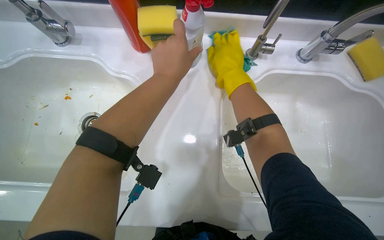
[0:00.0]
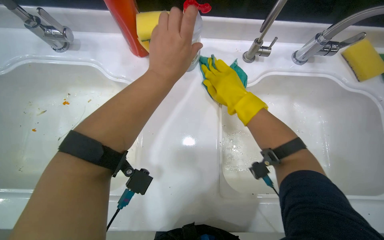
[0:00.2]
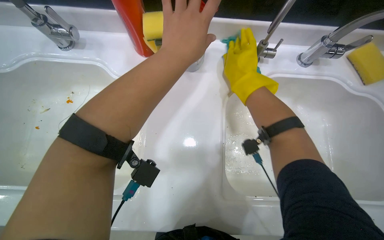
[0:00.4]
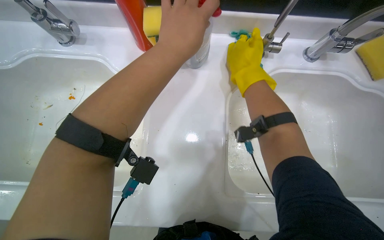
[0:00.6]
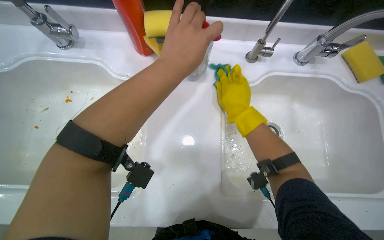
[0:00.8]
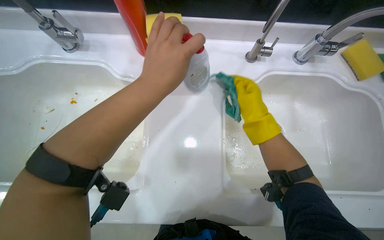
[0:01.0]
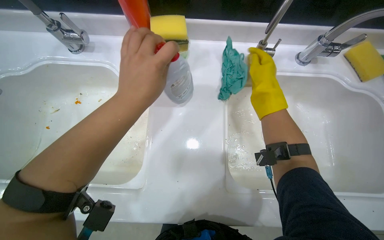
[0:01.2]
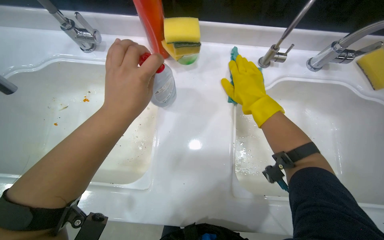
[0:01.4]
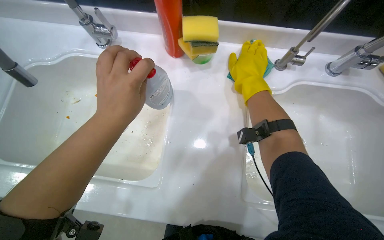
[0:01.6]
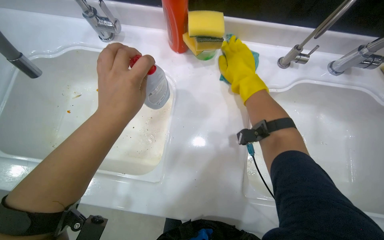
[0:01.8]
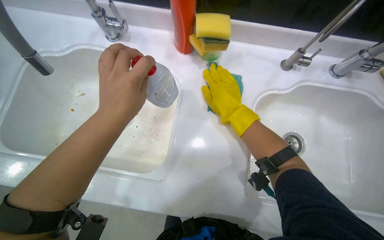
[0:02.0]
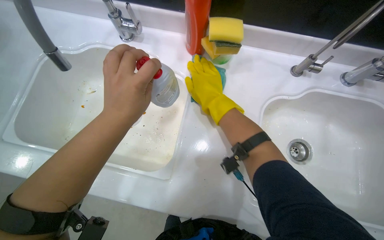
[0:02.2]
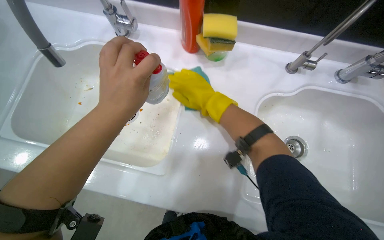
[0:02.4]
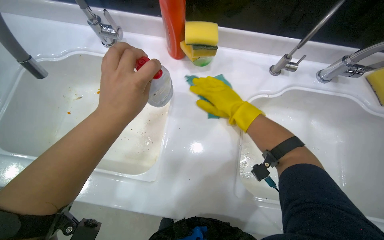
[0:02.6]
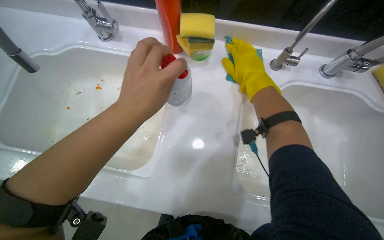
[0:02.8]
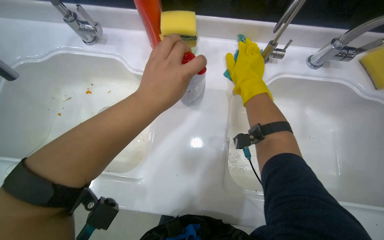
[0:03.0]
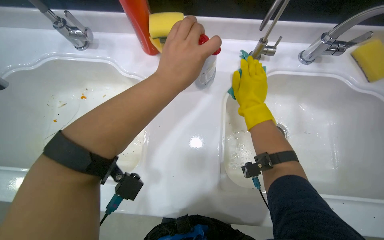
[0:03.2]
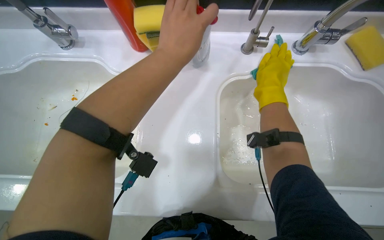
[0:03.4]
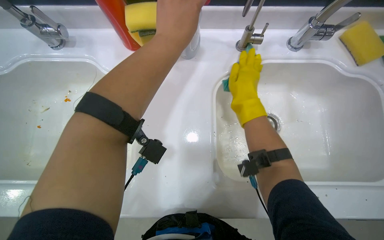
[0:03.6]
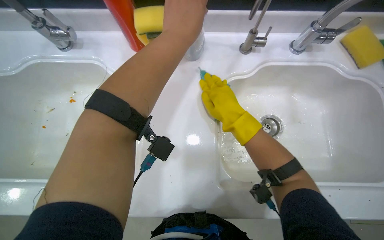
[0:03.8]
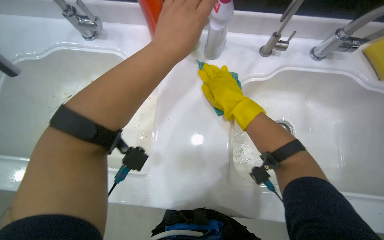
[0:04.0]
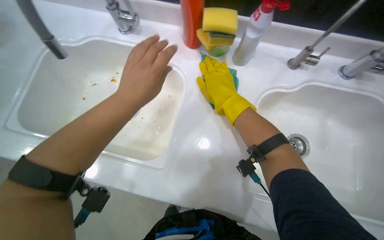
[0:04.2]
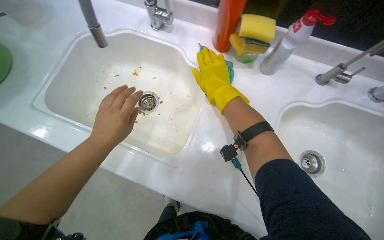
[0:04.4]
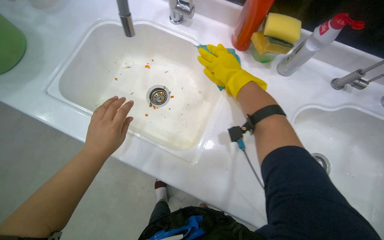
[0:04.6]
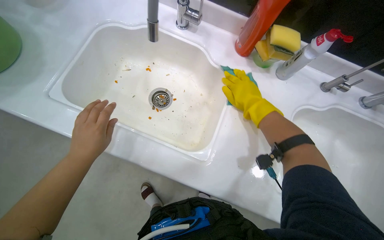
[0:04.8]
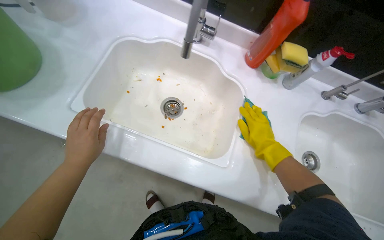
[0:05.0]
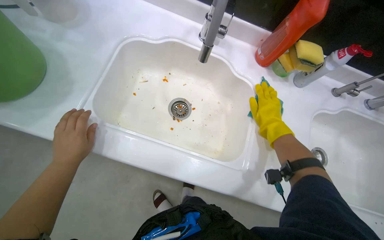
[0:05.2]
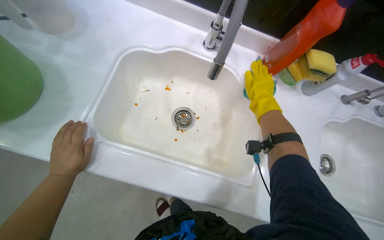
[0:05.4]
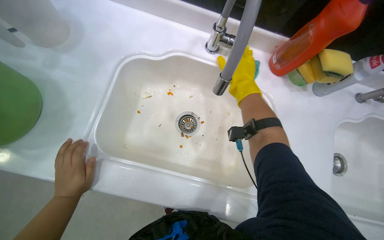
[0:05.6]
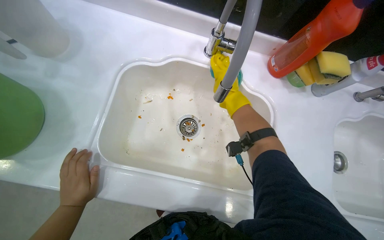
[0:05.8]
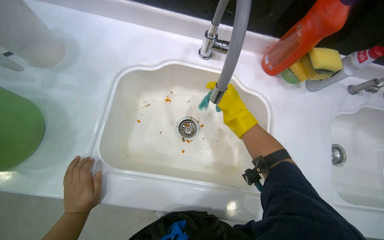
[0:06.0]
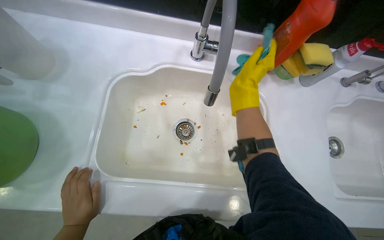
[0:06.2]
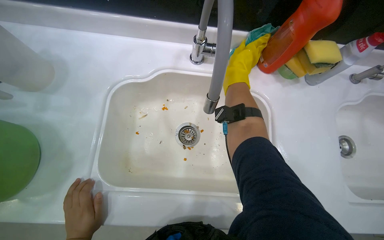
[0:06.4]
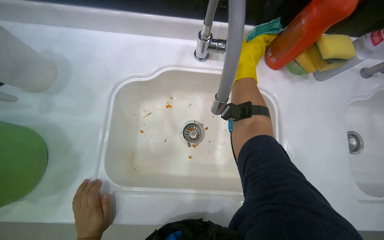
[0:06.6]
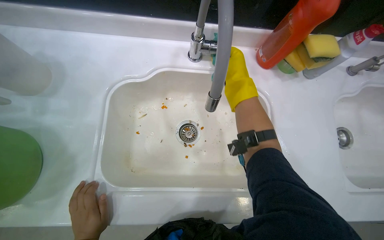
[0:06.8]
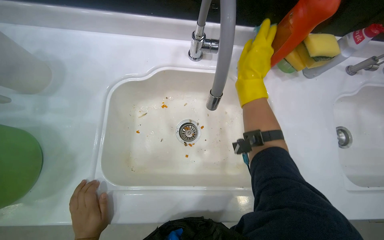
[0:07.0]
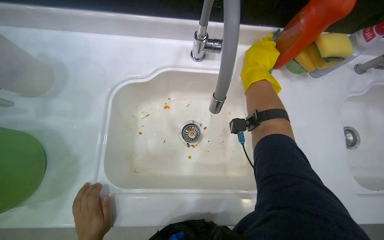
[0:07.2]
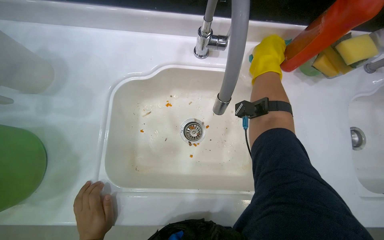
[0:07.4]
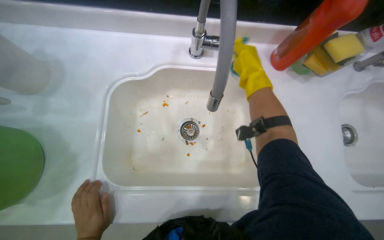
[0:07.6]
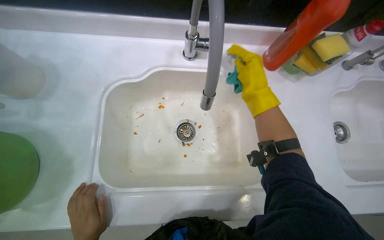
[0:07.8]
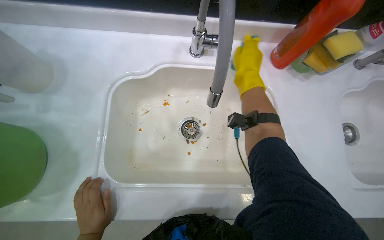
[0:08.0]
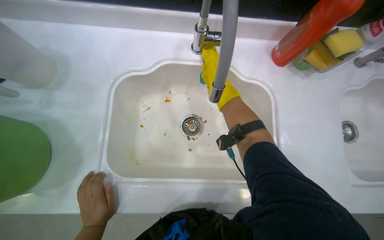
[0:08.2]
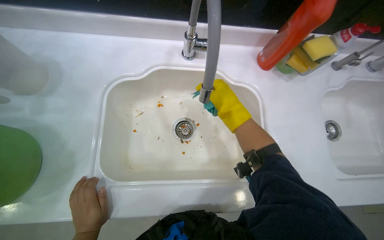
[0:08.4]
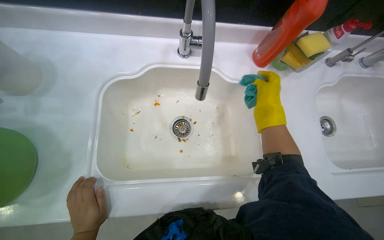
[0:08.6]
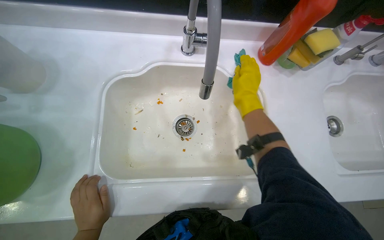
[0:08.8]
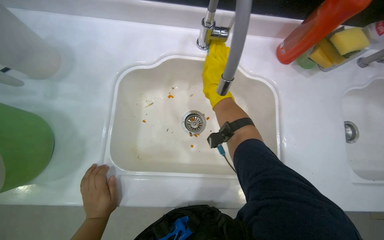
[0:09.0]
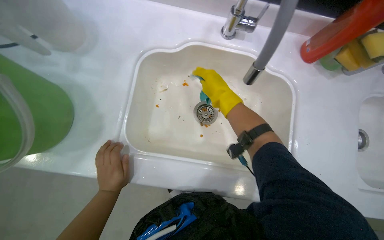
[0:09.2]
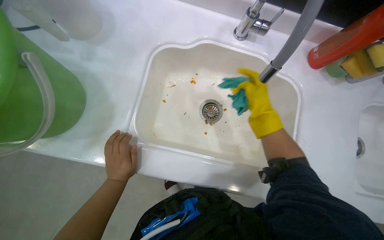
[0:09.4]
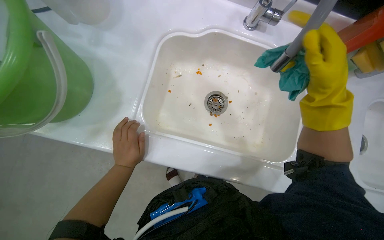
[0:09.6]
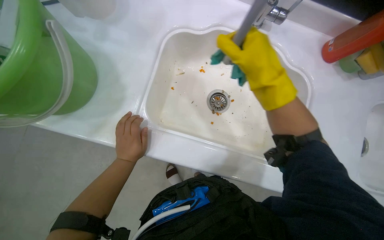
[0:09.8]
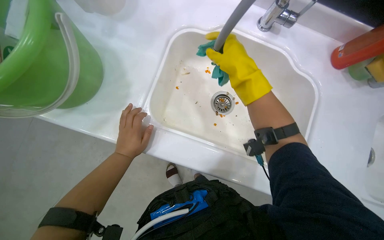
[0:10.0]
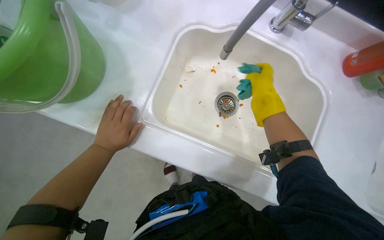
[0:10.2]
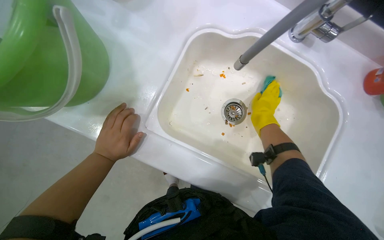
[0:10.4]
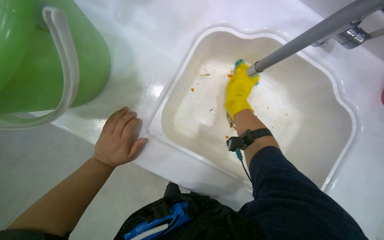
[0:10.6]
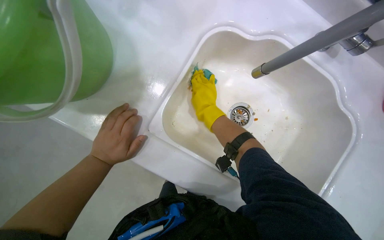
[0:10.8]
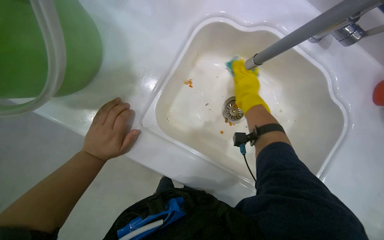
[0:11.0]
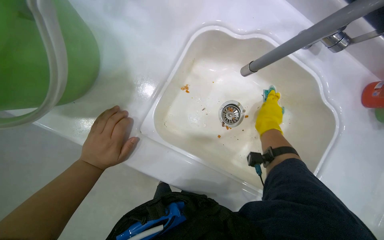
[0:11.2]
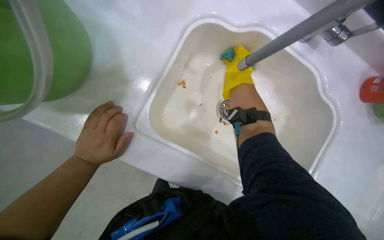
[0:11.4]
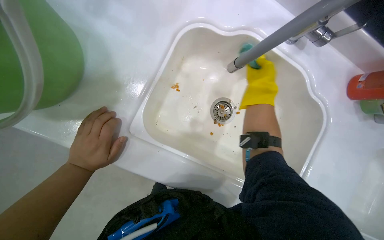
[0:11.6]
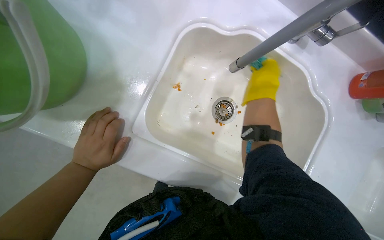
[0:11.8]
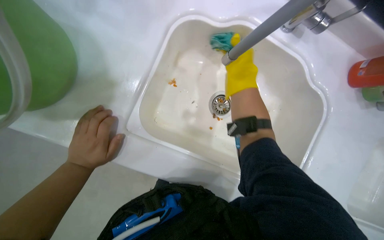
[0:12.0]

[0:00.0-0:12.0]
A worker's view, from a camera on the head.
Job: cleaning kitchen.
The whole recording: Cleaning kitchen counter and sinks. The worker sprays cleaner and wipes down the kitchen counter and both sinks, cleans the sink drains, and disposes of the collected debris.
0:00.0 to 0:01.6: The left hand shifts some 20 cm to the left and down the picture.
0:01.6 to 0:03.0: The left hand travels to the right by roughly 10 cm.
0:03.0 to 0:04.4: The left hand goes roughly 30 cm to the left and down the picture, while the right hand is displaced to the left by roughly 20 cm.
0:04.4 to 0:06.0: The head turns to the right by about 15 degrees. The right hand moves up and down the picture over roughly 20 cm, changing direction 2 times. Meanwhile the left hand goes approximately 35 cm to the left.
0:06.0 to 0:07.6: The right hand is displaced up the picture by approximately 10 cm.
0:07.6 to 0:09.0: The right hand swings left and right, about 10 cm each way, with 2 reversals.
0:09.0 to 0:10.4: The scene turns some 25 degrees clockwise in the picture. The right hand is displaced farther from the camera by roughly 15 cm.
0:10.4 to 0:12.0: The right hand swings left and right, some 20 cm each way, with 2 reversals.

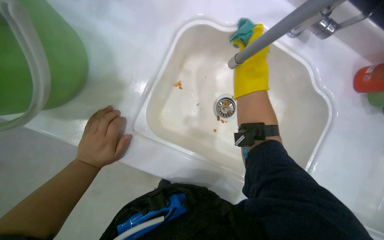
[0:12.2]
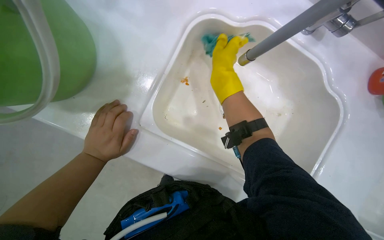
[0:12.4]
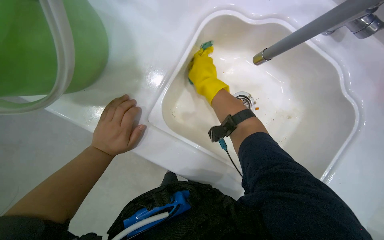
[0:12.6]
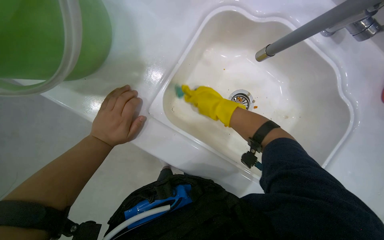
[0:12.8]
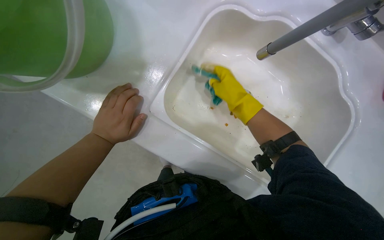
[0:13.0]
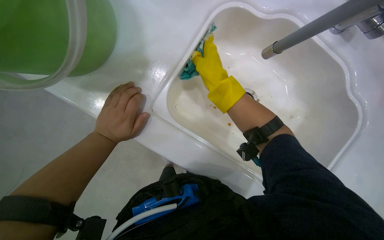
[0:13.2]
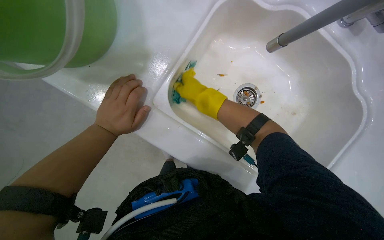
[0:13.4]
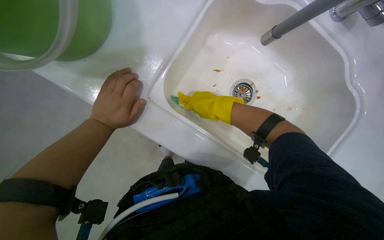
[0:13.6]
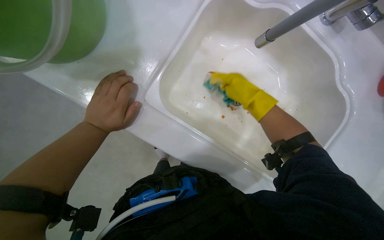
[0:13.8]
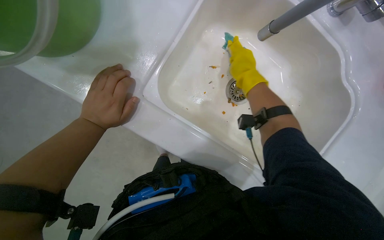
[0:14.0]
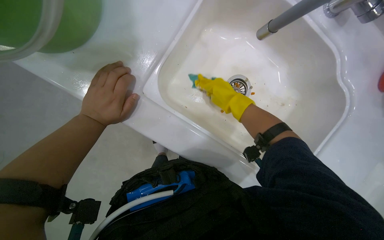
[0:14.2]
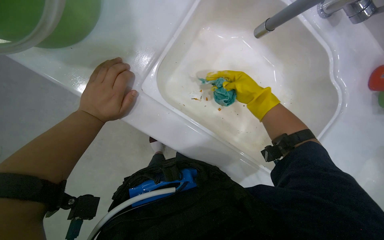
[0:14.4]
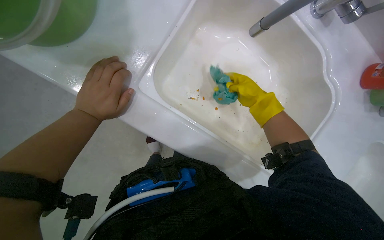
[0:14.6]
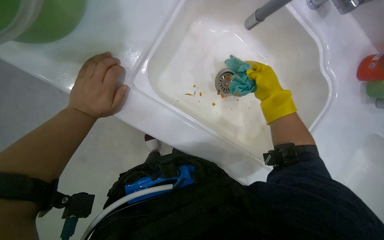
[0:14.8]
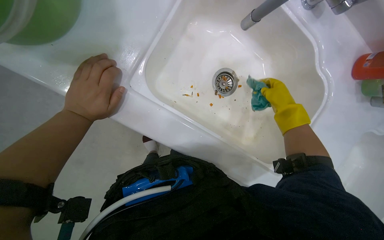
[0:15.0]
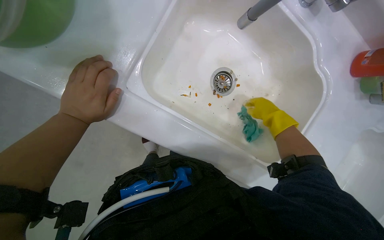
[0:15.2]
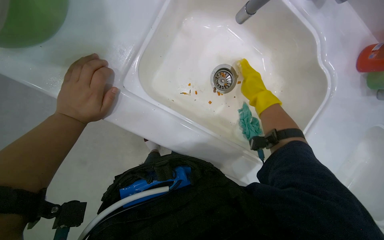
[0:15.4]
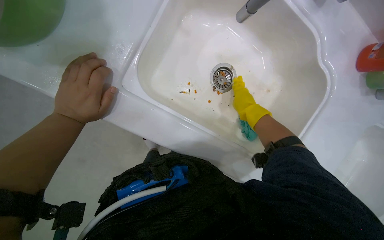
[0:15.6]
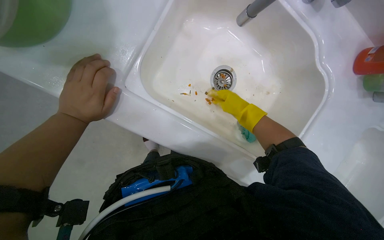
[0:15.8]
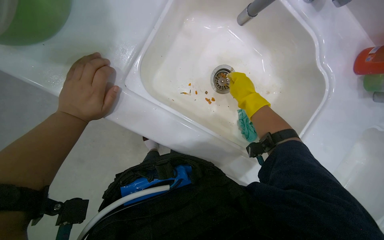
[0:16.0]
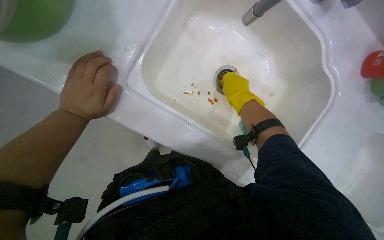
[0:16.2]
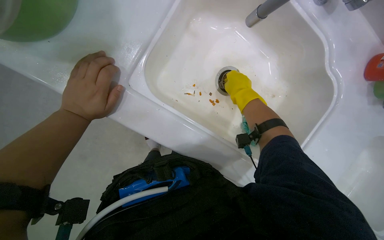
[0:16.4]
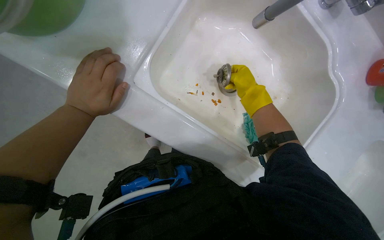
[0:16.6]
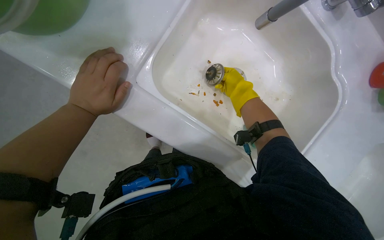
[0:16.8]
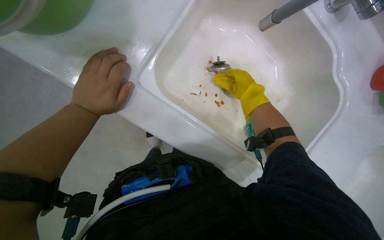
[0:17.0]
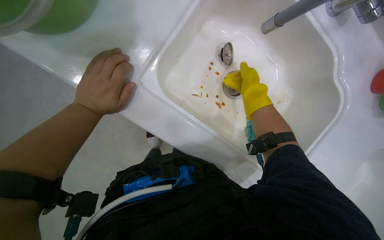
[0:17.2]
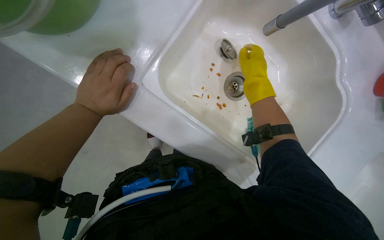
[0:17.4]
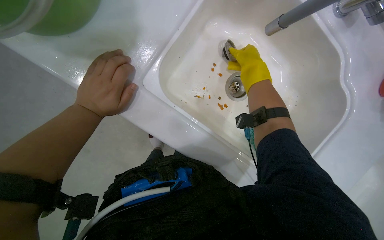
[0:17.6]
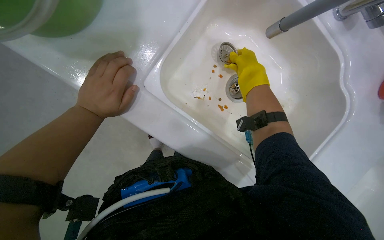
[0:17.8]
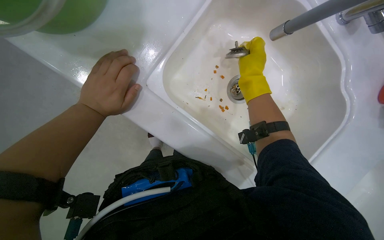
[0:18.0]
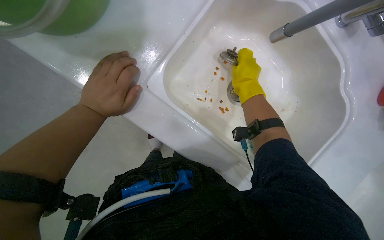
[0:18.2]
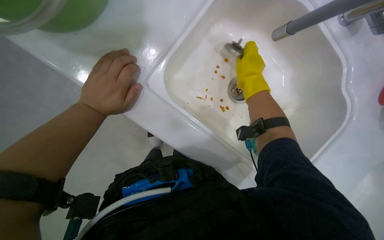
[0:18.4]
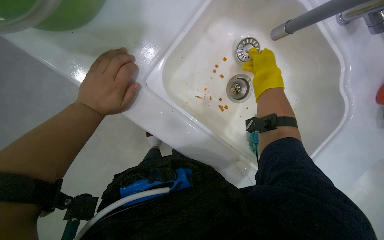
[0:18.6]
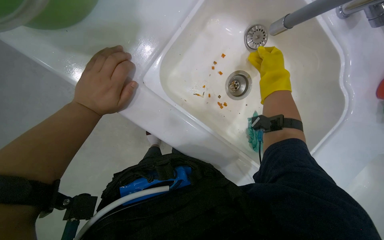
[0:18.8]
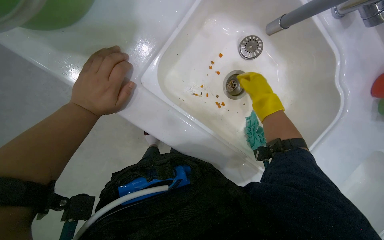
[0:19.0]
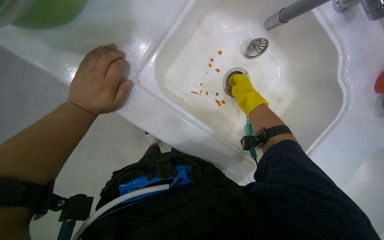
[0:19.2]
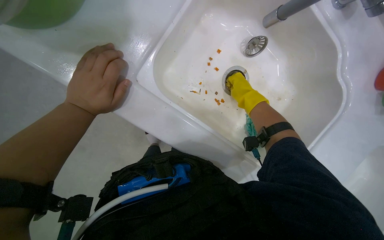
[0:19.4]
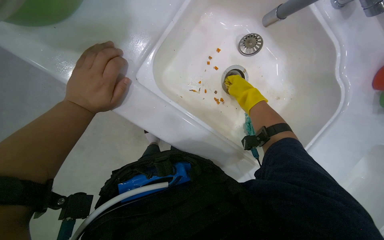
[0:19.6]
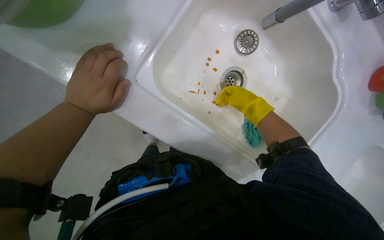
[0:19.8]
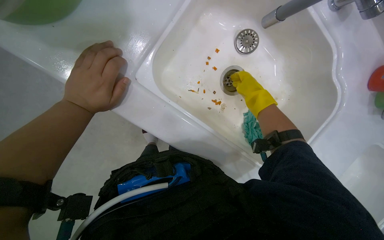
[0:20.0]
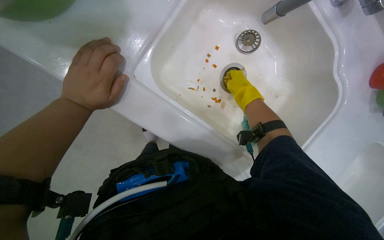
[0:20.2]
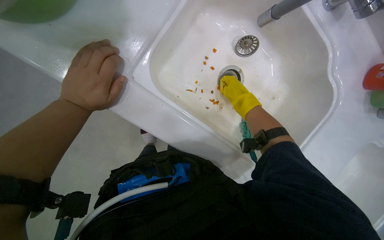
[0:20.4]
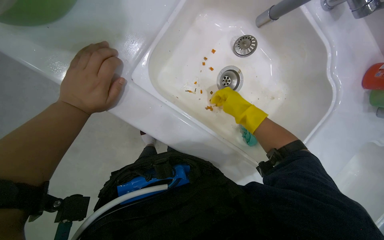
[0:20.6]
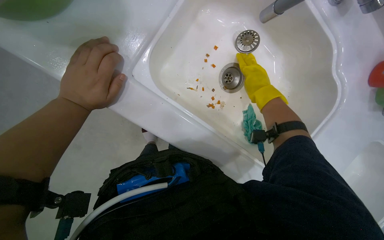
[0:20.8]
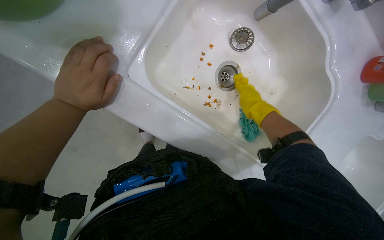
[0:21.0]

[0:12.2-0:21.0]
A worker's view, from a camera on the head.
Job: cleaning kitchen.
The whole recording: Cleaning kitchen counter and sinks. The worker sprays cleaner and wipes down the kitchen counter and both sinks, cleans the sink drains, and disposes of the collected debris.
0:12.2 to 0:13.6: The right hand goes approximately 20 cm down the picture and to the left.
0:13.6 to 0:15.2: The right hand moves to the right, some 30 cm.
0:15.2 to 0:16.6: The right hand is displaced up the picture and to the left by roughly 15 cm.
0:16.6 to 0:18.0: The right hand is displaced to the left and nearer to the camera by approximately 15 cm.
0:19.6 to 0:21.0: The hands make small movements and keep their place.
